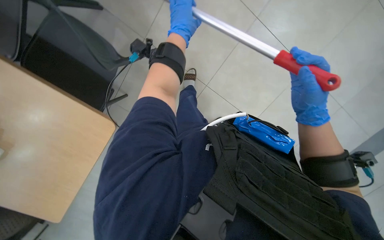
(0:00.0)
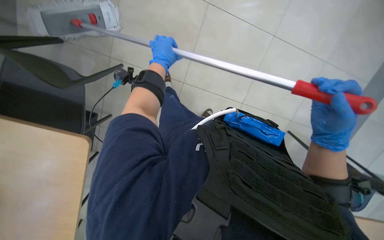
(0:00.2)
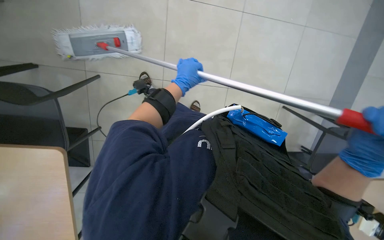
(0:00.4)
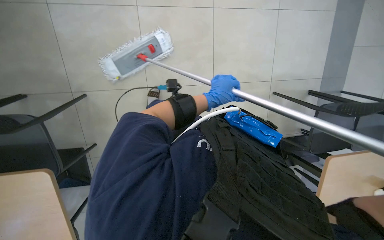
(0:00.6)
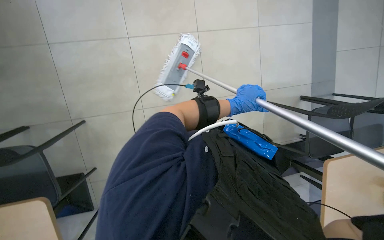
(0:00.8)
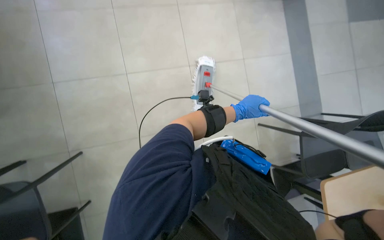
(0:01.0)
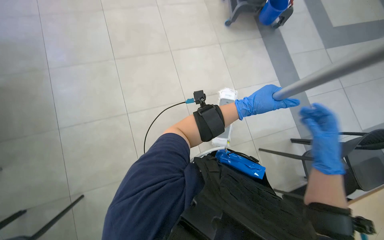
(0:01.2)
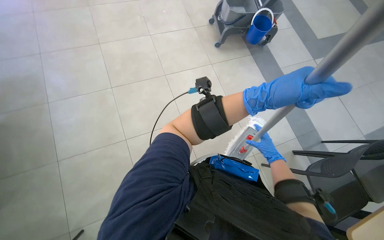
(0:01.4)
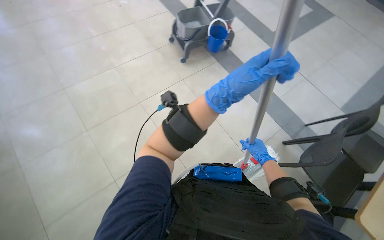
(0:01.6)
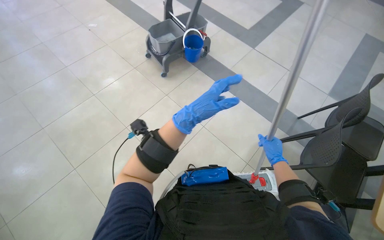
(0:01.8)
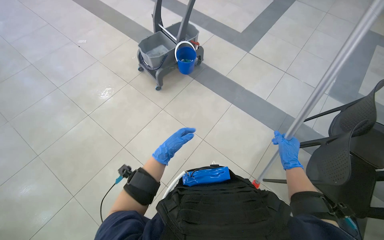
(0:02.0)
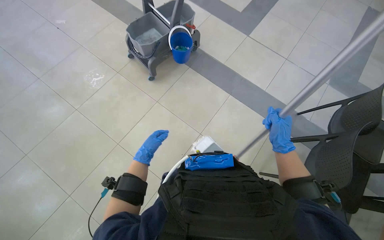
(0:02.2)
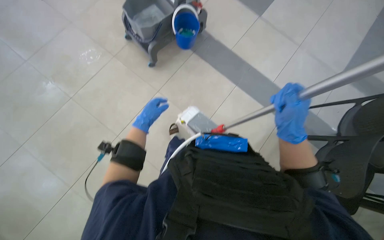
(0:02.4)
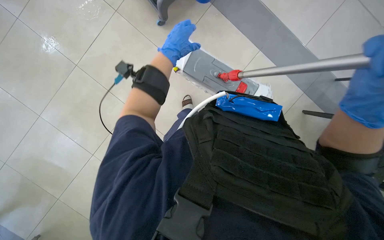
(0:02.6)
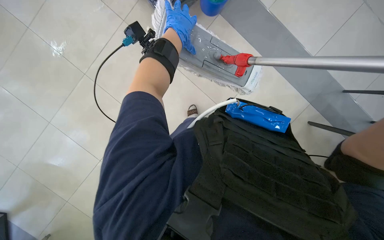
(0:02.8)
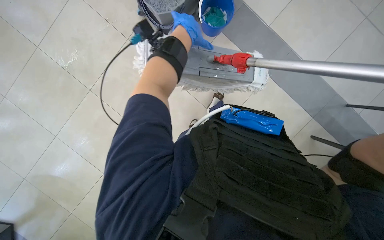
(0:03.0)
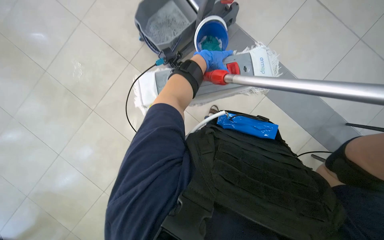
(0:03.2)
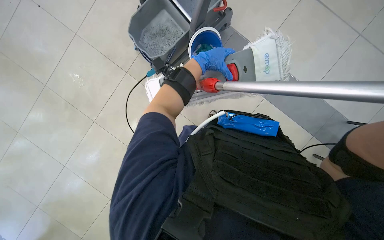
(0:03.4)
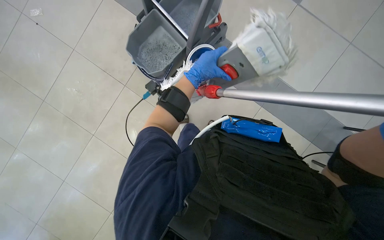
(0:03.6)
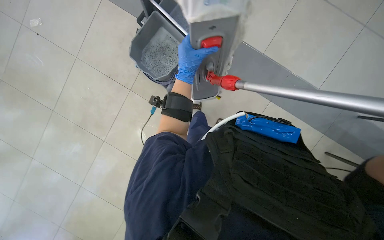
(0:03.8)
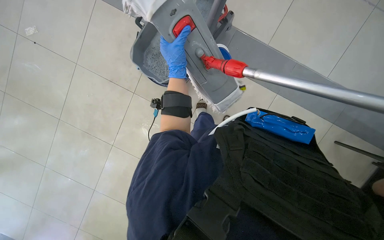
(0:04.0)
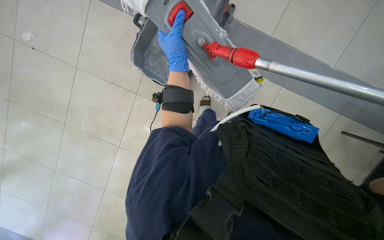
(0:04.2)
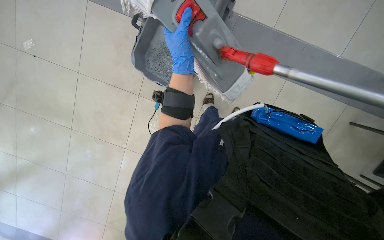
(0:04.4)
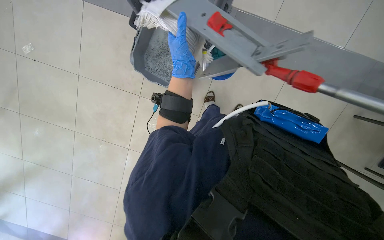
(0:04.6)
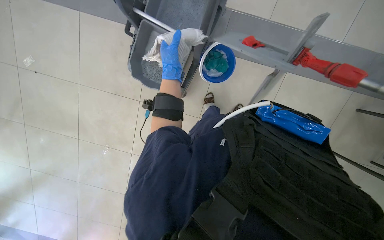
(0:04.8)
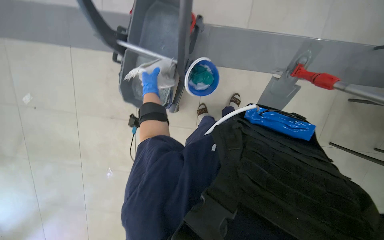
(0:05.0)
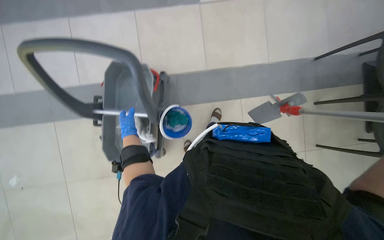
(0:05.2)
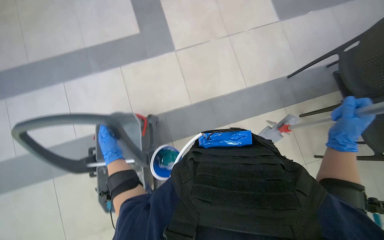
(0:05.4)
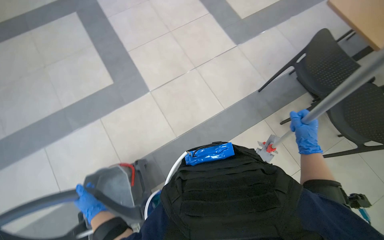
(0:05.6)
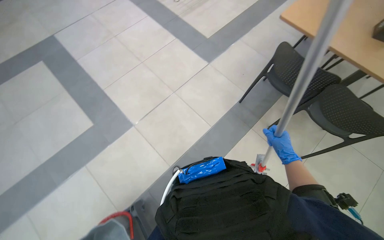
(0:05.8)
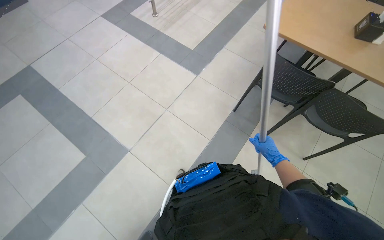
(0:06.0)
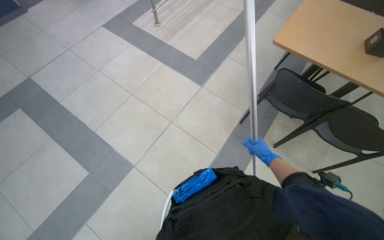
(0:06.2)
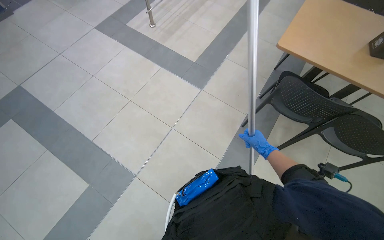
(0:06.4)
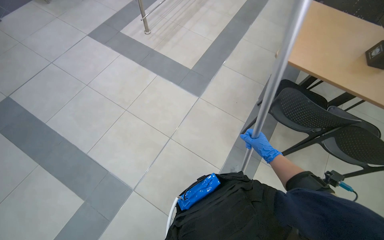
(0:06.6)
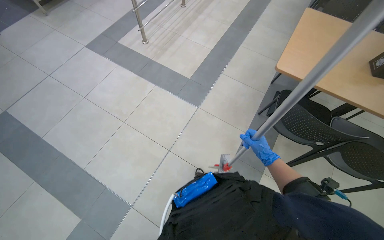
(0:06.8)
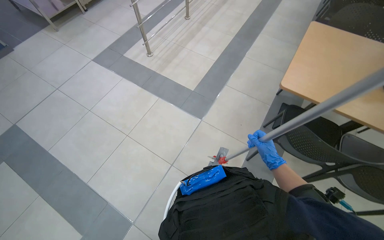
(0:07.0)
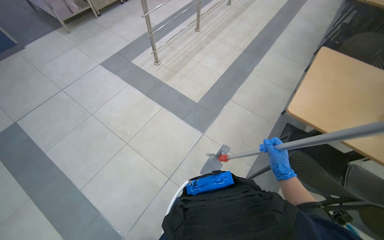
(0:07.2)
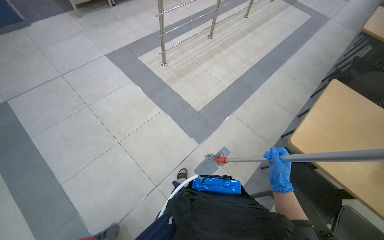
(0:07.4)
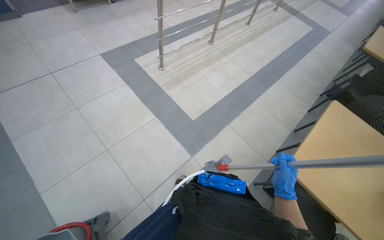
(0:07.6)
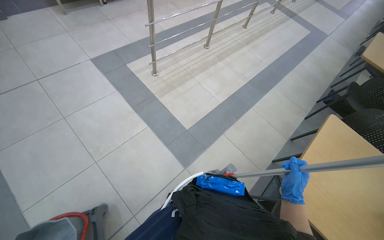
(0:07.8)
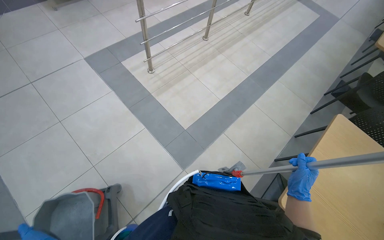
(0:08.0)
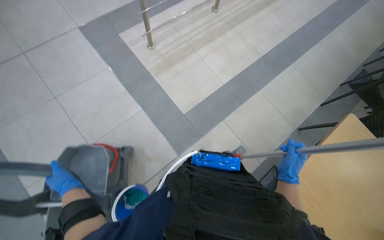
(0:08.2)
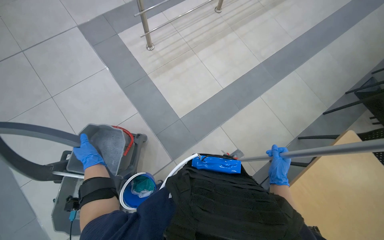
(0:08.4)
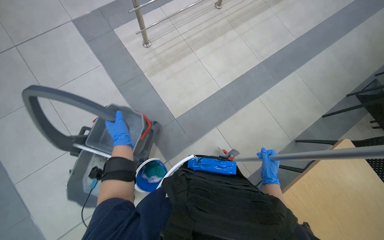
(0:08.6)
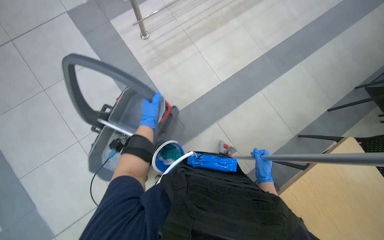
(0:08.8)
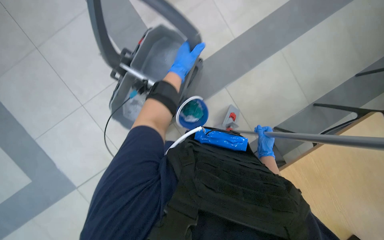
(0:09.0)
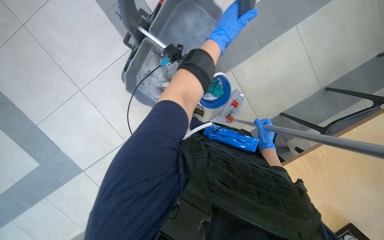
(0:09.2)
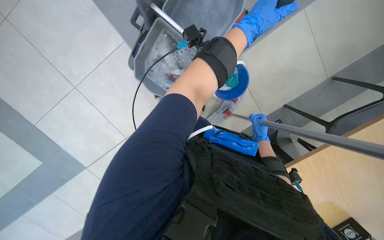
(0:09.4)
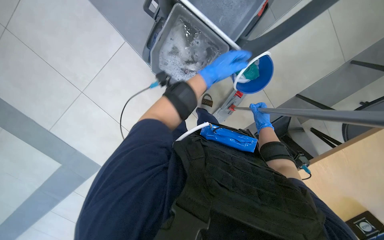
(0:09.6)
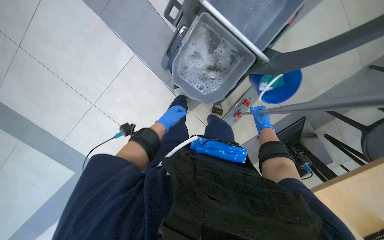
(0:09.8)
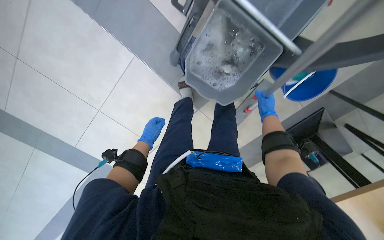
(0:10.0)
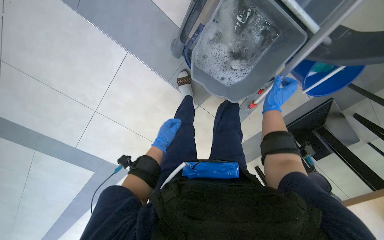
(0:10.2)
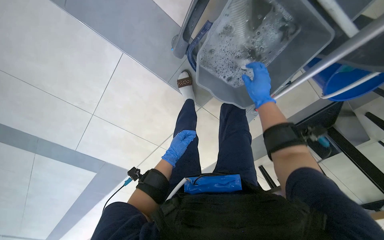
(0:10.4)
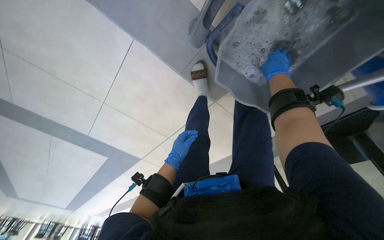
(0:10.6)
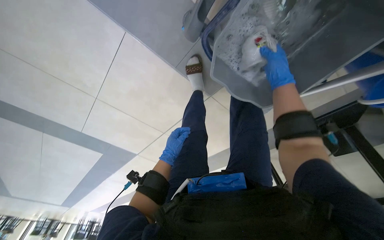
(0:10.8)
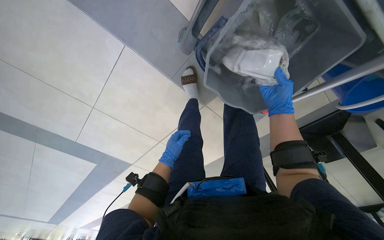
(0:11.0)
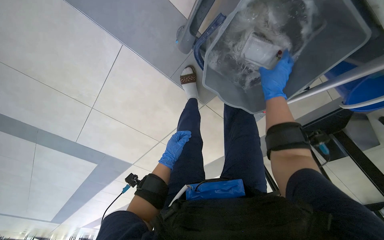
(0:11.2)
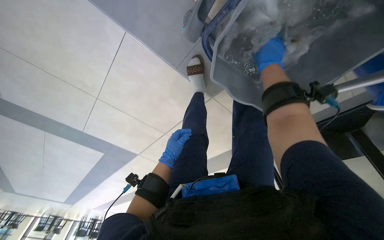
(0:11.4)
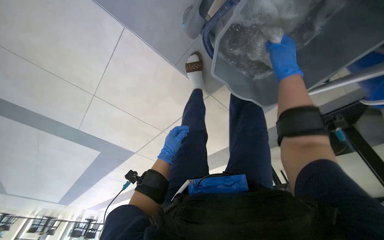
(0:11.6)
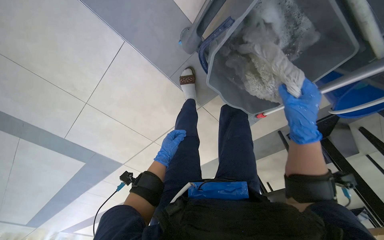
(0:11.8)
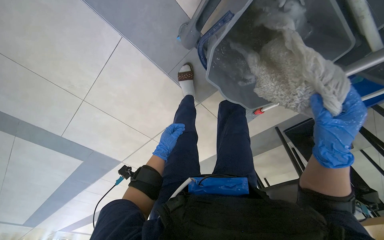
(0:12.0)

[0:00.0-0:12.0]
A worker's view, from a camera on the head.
Job: mopping floor.
The whole recording: Mopping floor with cleaning cart. The worker mops the floor, occasionally picking up debris and wringing the mop head using the cleaning cart.
0:00.0 to 0:01.6: The wearer looks roughly 30 degrees further upward.
0:03.0 to 0:04.4: The wearer looks about 15 degrees further upward.
0:04.4 to 0:06.0: The head rotates roughly 75 degrees to the right. The view tips upward by about 55 degrees.
0:06.0 to 0:07.6: The head travels roughly 70 cm.
0:07.6 to 0:09.0: The camera travels roughly 70 cm. The camera pitches downward, by some 30 degrees.
0:09.0 to 0:10.4: The camera is carried approximately 50 cm. The view tips downward by some 15 degrees.
0:10.4 to 0:12.0: The right hand shifts about 20 cm nearer to the camera and down the picture.

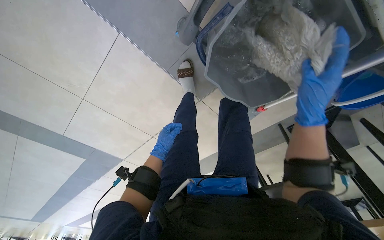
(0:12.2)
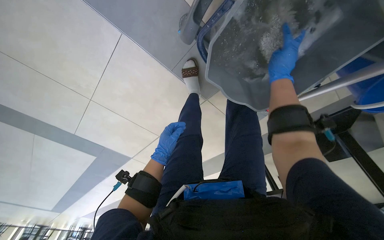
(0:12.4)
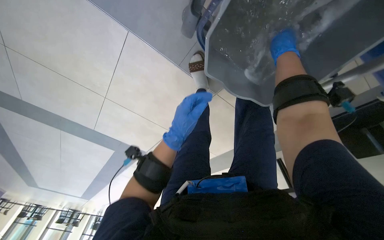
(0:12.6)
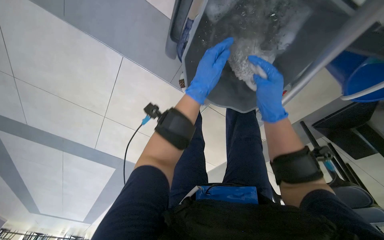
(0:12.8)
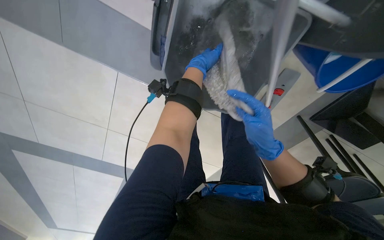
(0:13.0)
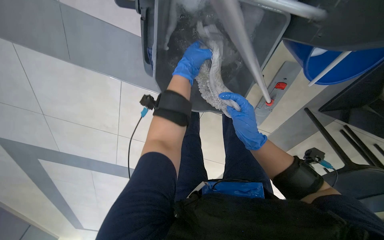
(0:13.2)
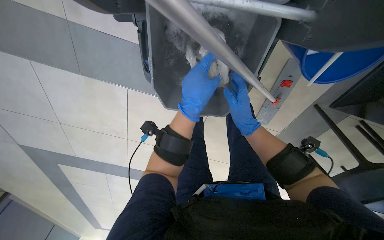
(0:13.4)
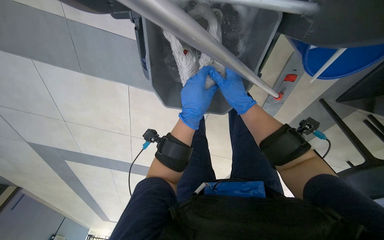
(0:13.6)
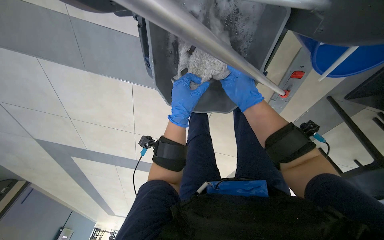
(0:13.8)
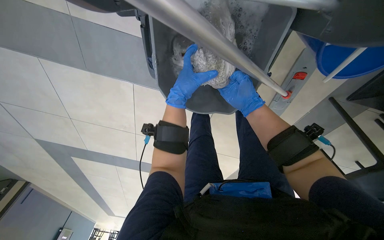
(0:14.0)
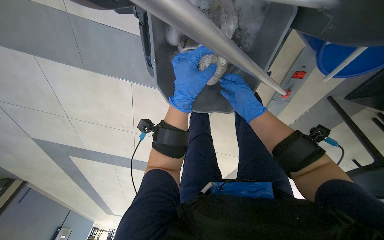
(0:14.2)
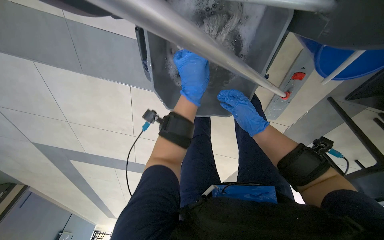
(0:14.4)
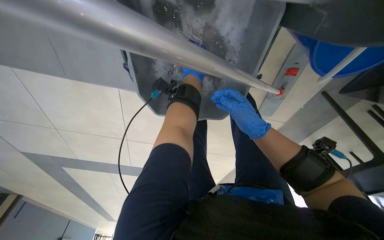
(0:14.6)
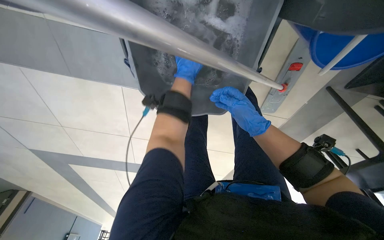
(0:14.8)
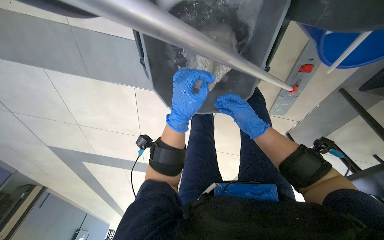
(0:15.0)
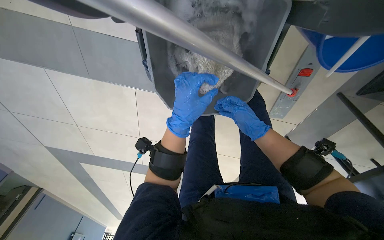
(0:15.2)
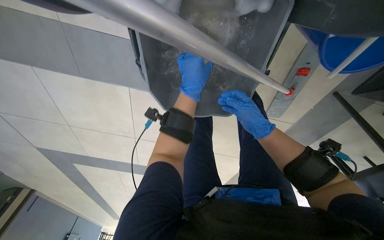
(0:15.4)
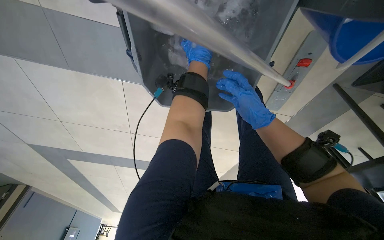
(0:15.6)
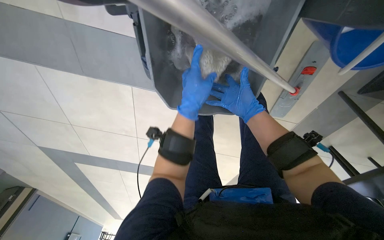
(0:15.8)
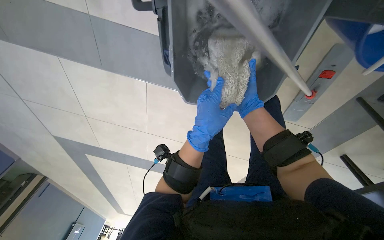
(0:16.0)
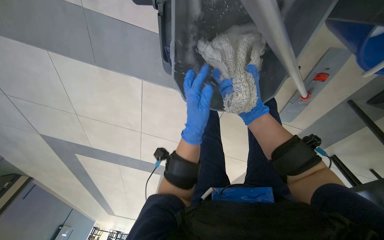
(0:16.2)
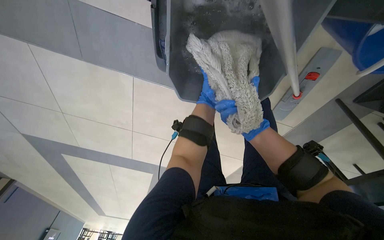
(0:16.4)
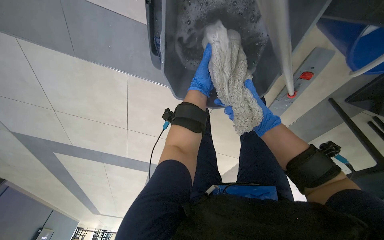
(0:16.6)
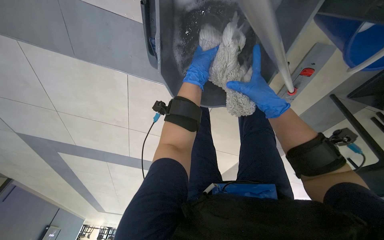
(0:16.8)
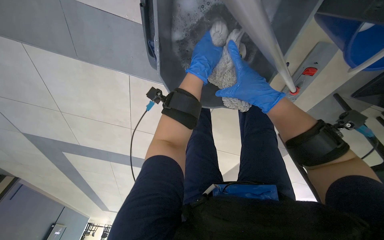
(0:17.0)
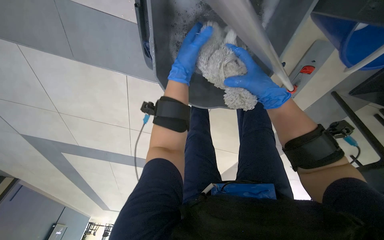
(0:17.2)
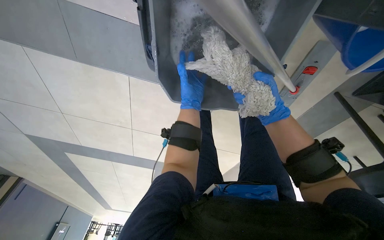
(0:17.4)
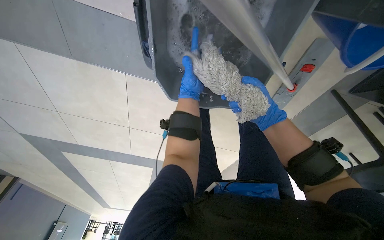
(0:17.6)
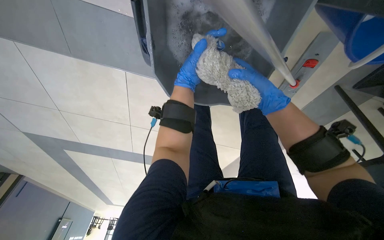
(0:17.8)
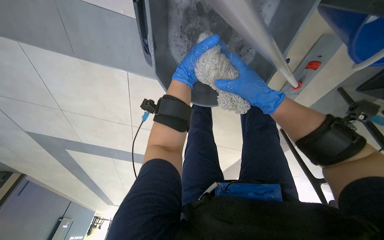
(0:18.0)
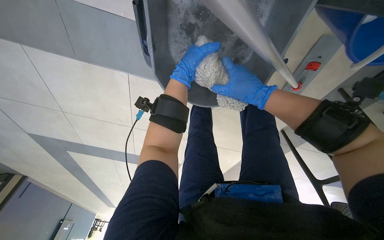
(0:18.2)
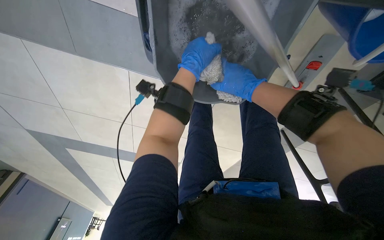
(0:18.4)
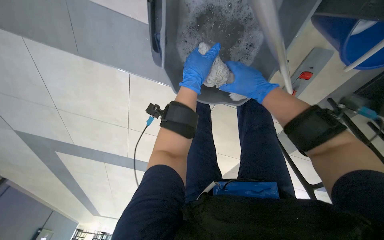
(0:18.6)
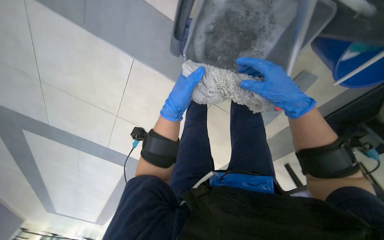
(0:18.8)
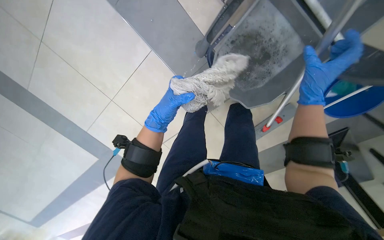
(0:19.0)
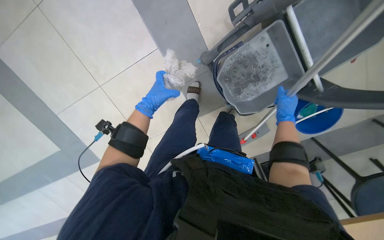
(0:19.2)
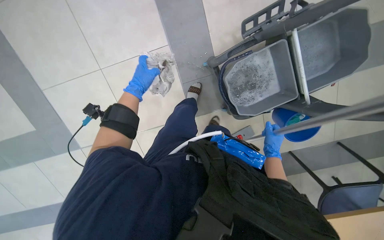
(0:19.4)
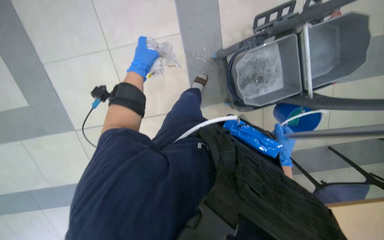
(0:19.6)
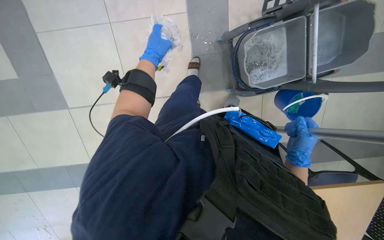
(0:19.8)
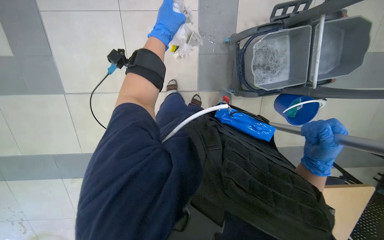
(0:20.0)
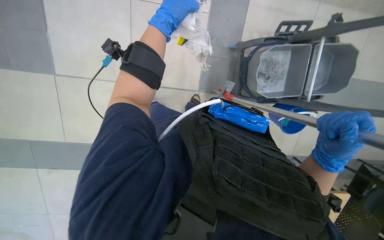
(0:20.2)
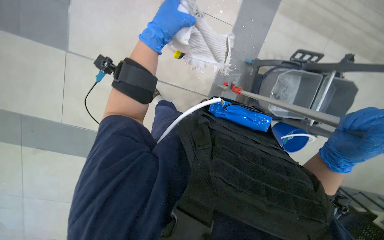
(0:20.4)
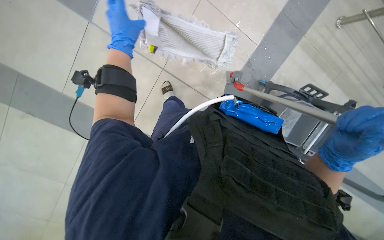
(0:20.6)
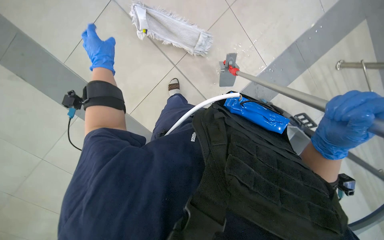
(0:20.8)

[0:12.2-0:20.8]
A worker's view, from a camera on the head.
Job: mopping floor.
The whole recording: Mopping floor with cleaning cart. The worker mops the floor, occasionally picking up debris and wringing the mop head using the cleaning cart.
0:12.2 to 0:13.6: The view pans to the left by approximately 20 degrees. The right hand goes up and down the picture, roughly 30 cm each way, reversing 2 times. Meanwhile the left hand travels nearer to the camera and to the right by approximately 35 cm, and reaches approximately 35 cm up the picture, then returns.
0:13.6 to 0:15.0: The left hand reaches roughly 25 cm farther from the camera, then returns, while the right hand shifts approximately 10 cm down the picture.
0:15.0 to 0:16.6: The right hand travels farther from the camera and back again, some 15 cm each way; the left hand moves up and down the picture over roughly 20 cm, changing direction 2 times.
0:16.6 to 0:18.0: The left hand swings nearer and farther, some 10 cm each way, with 2 reversals. Meanwhile the right hand moves nearer and farther over some 15 cm, changing direction 2 times.
0:18.0 to 0:19.4: The view swings some 15 degrees to the right. The scene turns approximately 35 degrees clockwise in the picture.
0:19.4 to 0:20.8: The left hand shifts some 15 cm nearer to the camera, while the right hand heads nearer to the camera, covering some 35 cm.
